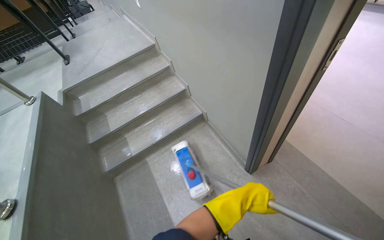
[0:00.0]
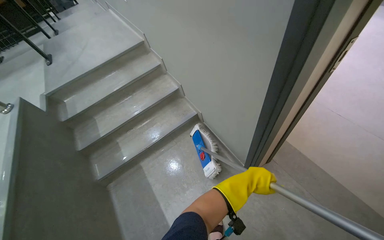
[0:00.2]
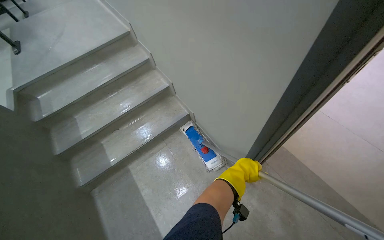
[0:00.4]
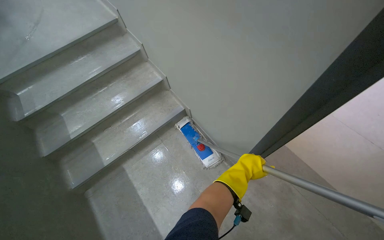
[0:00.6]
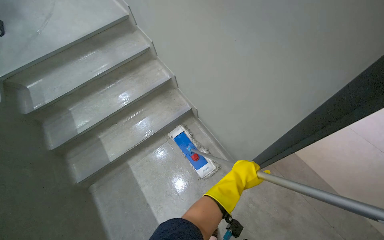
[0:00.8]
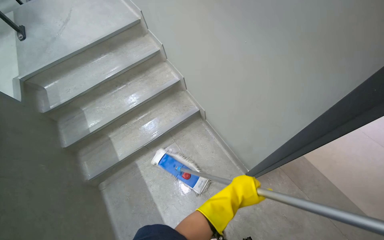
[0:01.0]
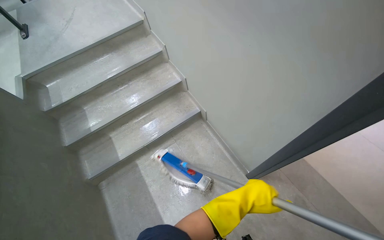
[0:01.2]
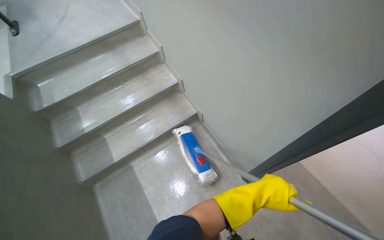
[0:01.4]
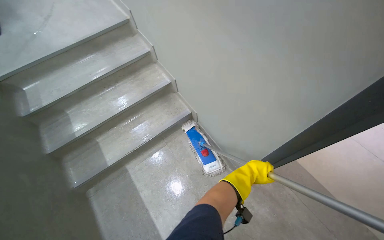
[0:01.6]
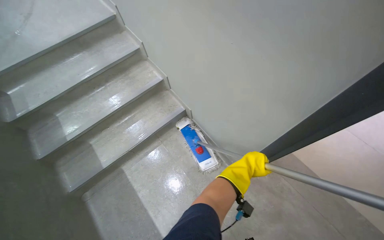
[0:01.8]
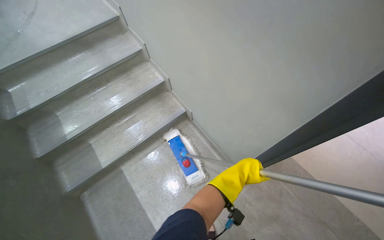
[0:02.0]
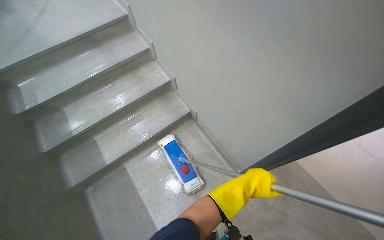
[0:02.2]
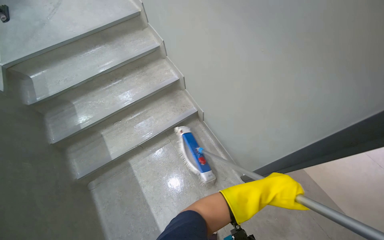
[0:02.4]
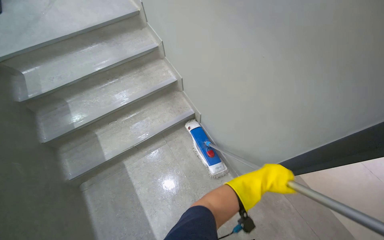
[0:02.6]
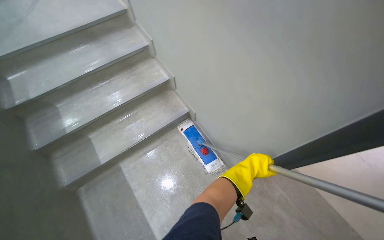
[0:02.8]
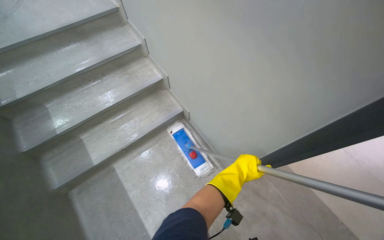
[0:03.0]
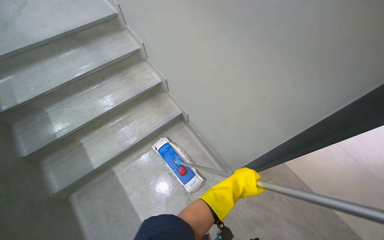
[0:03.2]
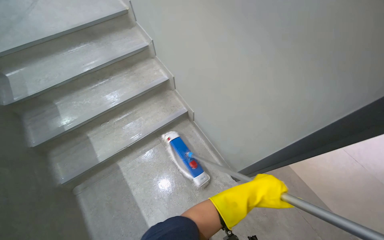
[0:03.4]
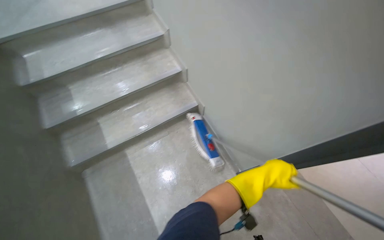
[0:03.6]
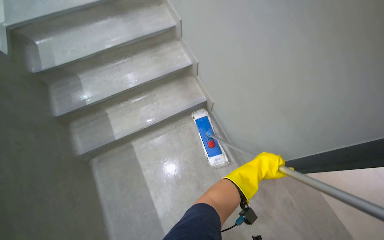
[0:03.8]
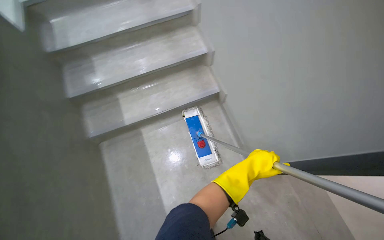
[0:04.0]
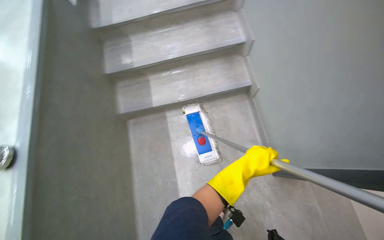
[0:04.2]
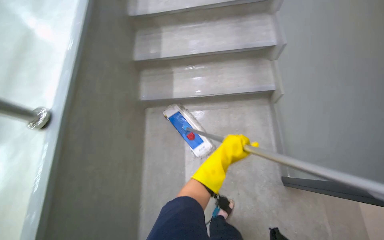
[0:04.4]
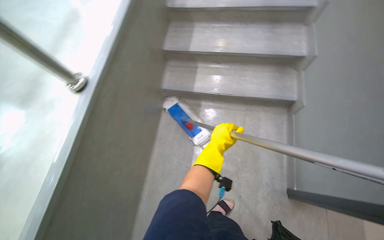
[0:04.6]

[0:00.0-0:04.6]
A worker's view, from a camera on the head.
Job: mopping floor.
The whole recording: Mopping stairs. The worker mops the stairs.
0:00.0 to 0:01.6: The left hand heads up the picture and farther from the camera, covering some 30 cm.
0:01.6 to 0:03.0: The left hand goes nearer and farther, about 10 cm each way, reversing 2 times.
0:03.0 to 0:04.6: The head rotates some 50 degrees to the left.

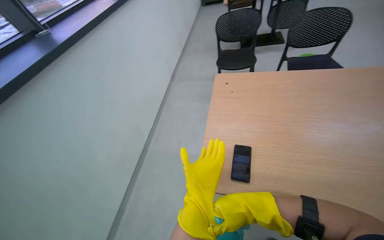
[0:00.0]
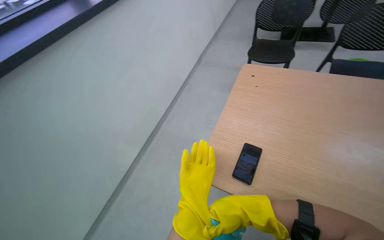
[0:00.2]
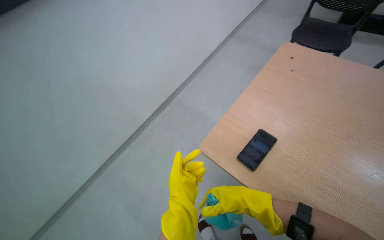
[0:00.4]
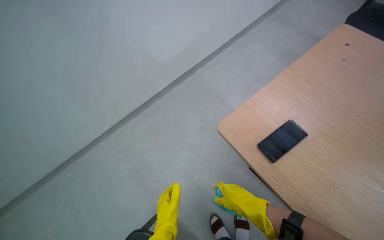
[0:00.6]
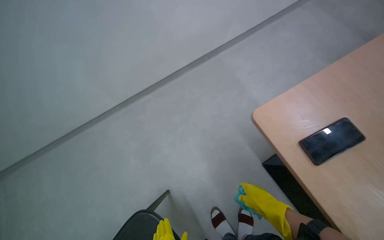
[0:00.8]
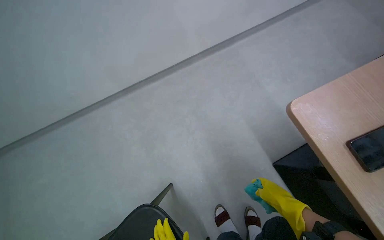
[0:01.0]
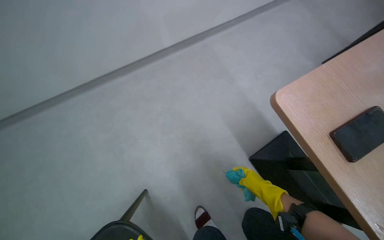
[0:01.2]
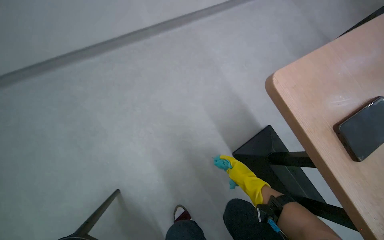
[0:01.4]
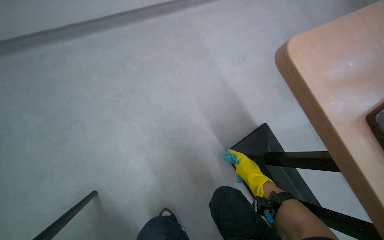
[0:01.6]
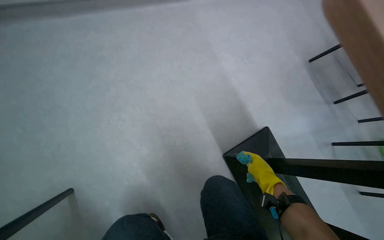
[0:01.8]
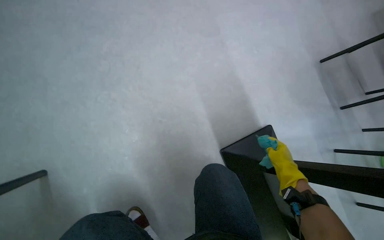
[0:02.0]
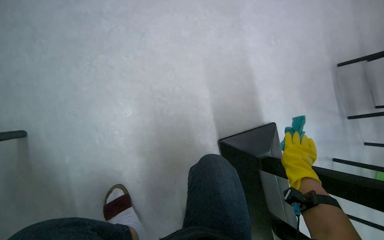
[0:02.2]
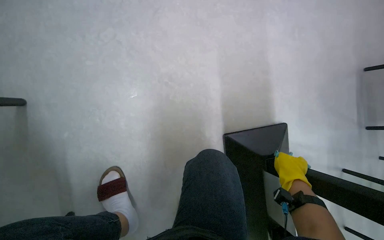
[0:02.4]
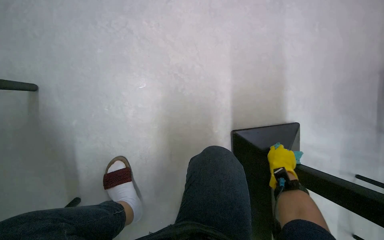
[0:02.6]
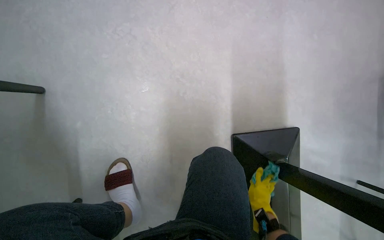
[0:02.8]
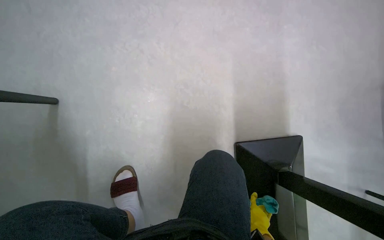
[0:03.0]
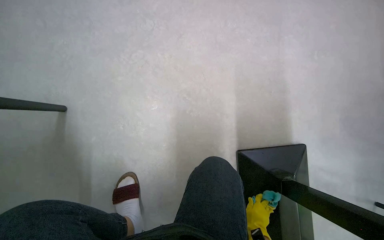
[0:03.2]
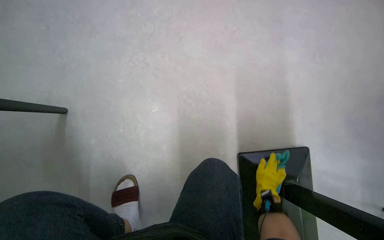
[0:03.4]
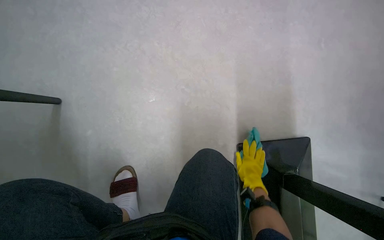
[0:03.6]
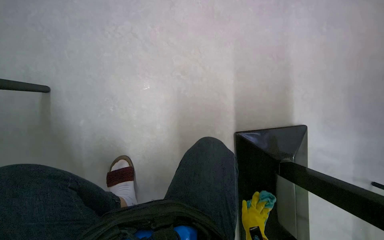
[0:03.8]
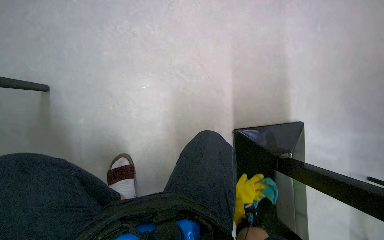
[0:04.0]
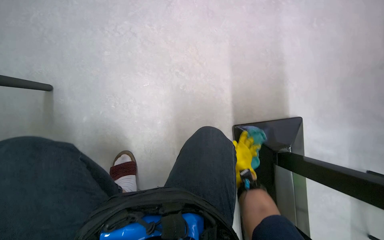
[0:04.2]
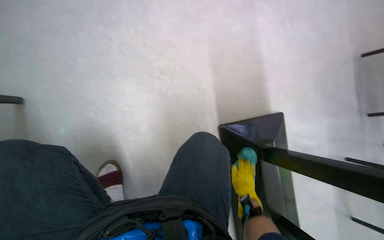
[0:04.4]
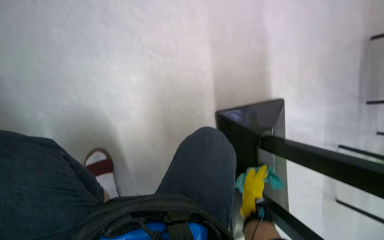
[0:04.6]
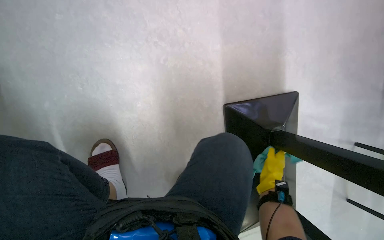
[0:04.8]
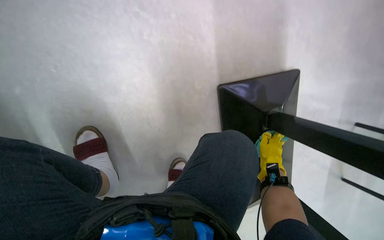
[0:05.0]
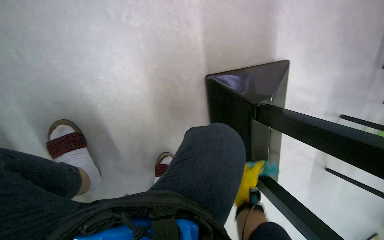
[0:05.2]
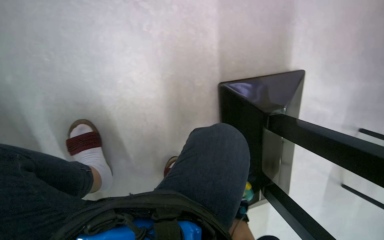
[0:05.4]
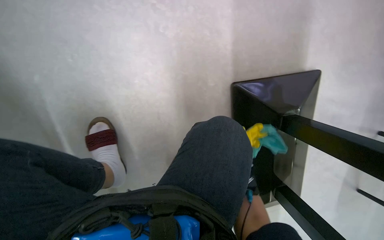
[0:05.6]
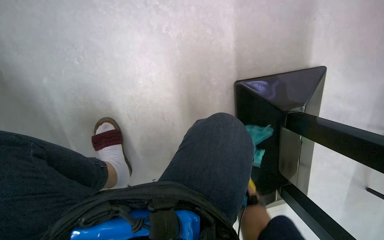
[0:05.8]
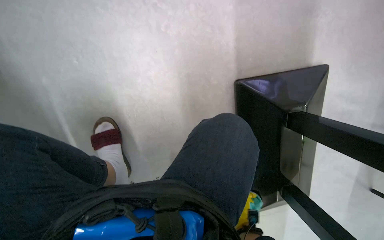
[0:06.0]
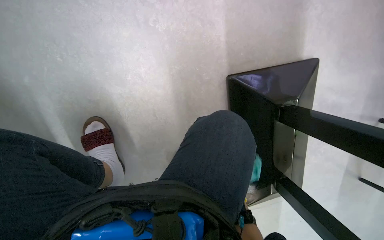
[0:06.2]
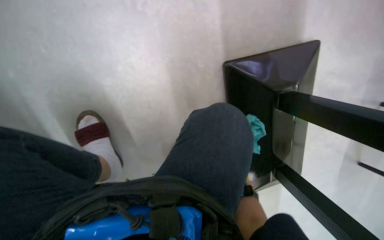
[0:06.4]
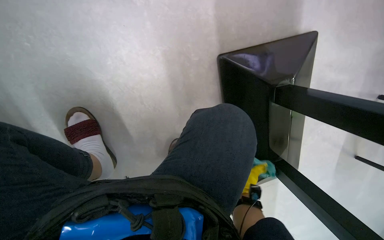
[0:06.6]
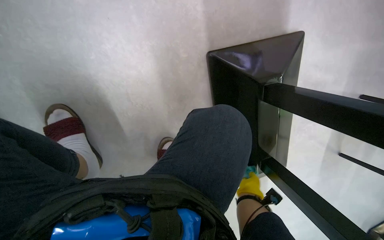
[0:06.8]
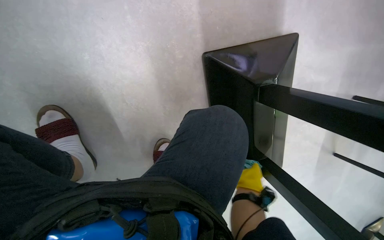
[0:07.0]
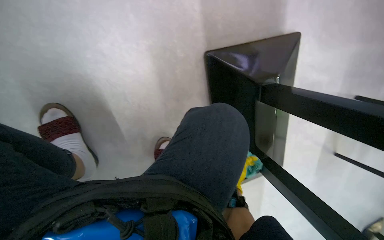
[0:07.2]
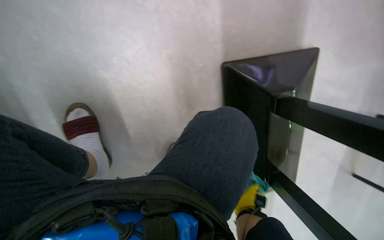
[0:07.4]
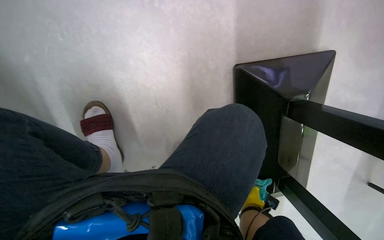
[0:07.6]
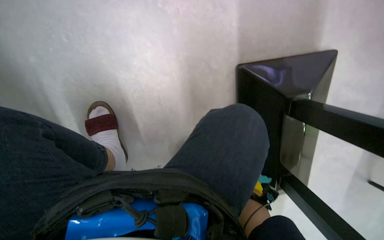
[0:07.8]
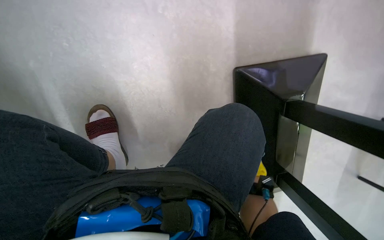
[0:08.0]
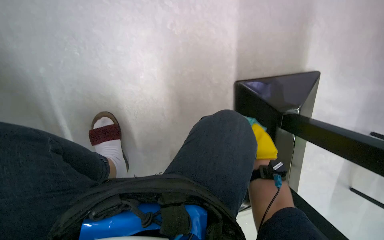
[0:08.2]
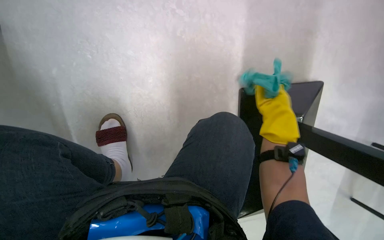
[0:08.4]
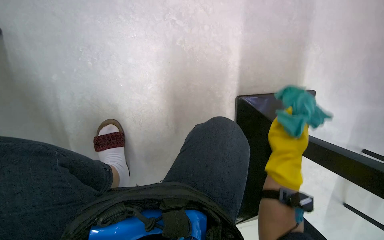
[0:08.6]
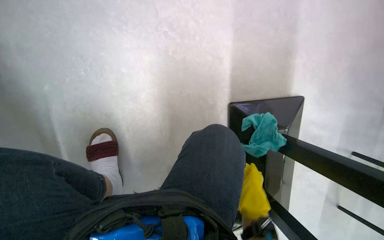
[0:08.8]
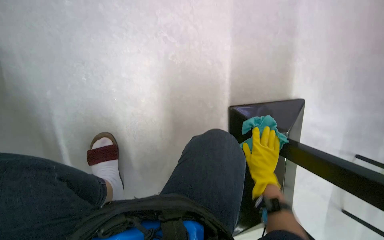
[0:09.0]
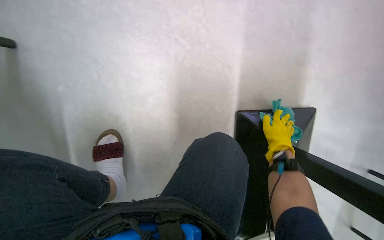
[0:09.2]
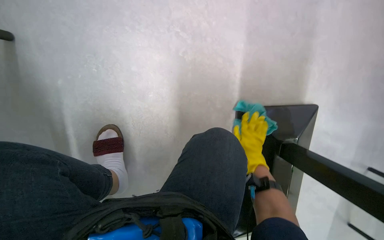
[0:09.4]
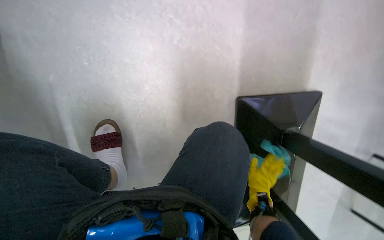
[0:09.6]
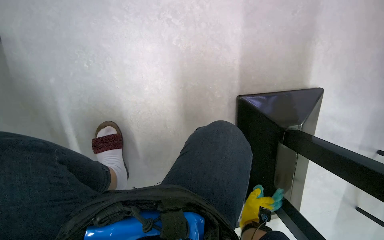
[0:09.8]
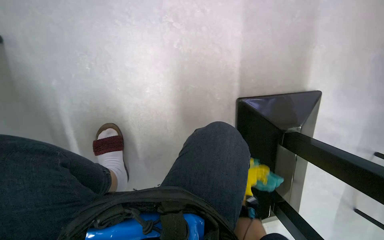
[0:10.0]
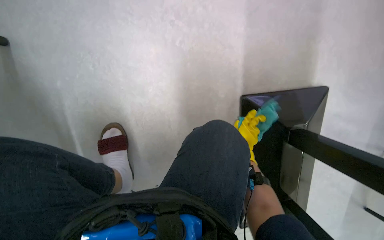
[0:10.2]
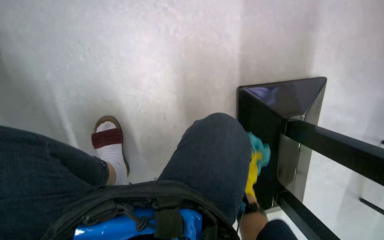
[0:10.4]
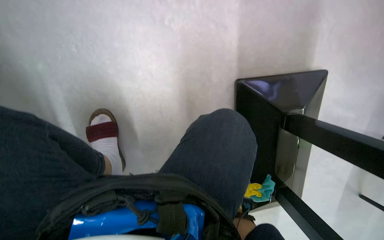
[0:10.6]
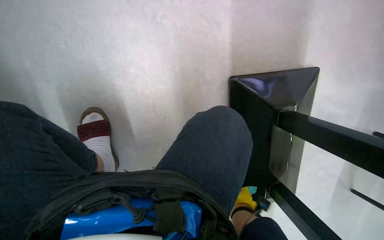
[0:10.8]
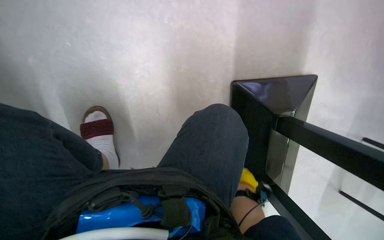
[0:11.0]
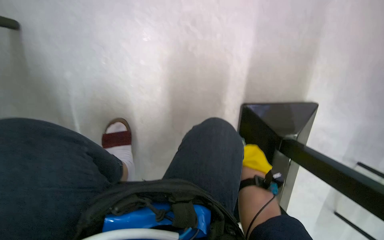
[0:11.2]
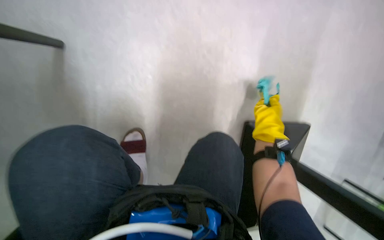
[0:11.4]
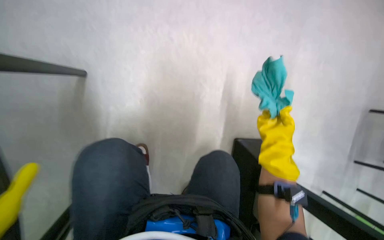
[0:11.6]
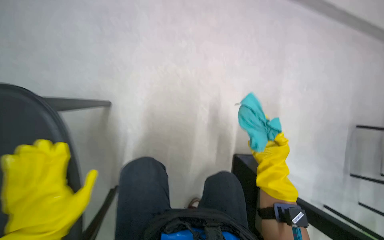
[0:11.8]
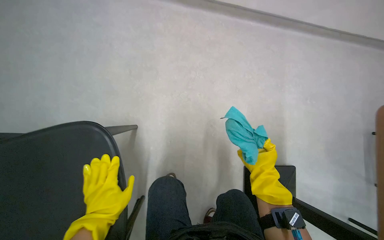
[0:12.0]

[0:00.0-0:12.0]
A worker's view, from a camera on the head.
Job: wiping surfaces.
The whole recording: Wiping furniture surfaces. The worker wipes down various furniture surfaces with a cloth.
0:00.0 to 0:01.6: The head rotates about 25 degrees to the left. The camera pitches downward, by approximately 30 degrees.
0:01.6 to 0:03.0: The scene turns some 30 degrees clockwise in the picture. The right hand heads down the picture, covering some 30 cm.
0:03.0 to 0:04.4: The right hand goes up and down the picture, roughly 20 cm each way, reversing 2 times.
0:04.4 to 0:06.0: The wearer looks about 20 degrees further downward.
0:07.6 to 0:09.0: The view tips upward by about 15 degrees.
0:10.4 to 0:12.0: The camera pitches upward, by some 15 degrees.

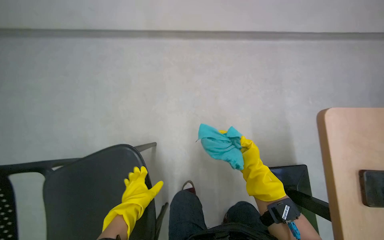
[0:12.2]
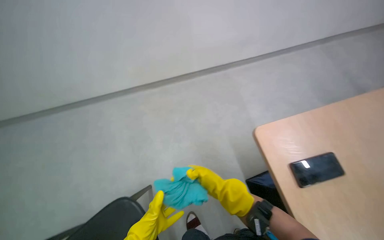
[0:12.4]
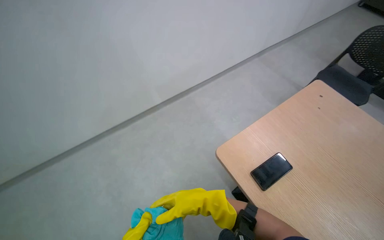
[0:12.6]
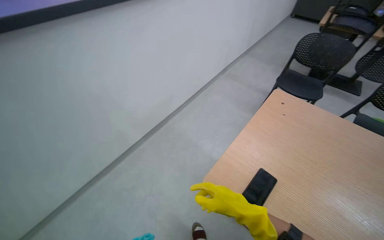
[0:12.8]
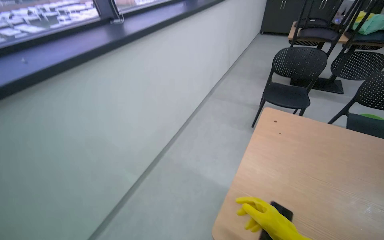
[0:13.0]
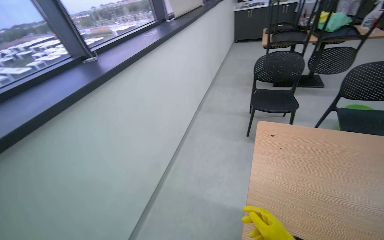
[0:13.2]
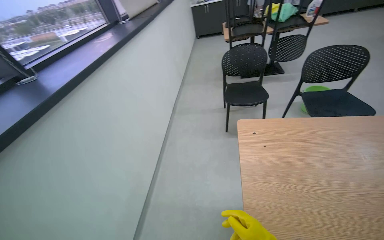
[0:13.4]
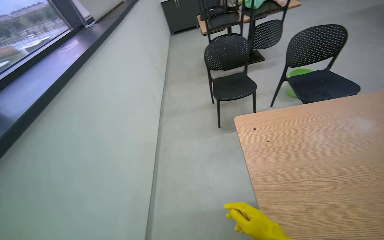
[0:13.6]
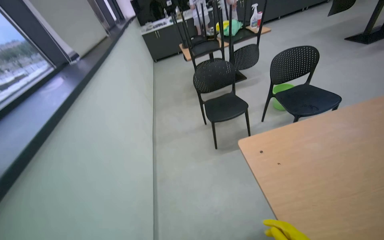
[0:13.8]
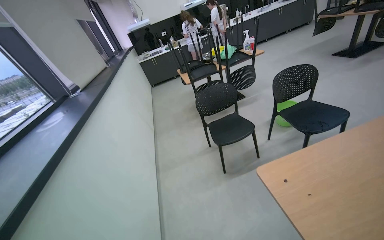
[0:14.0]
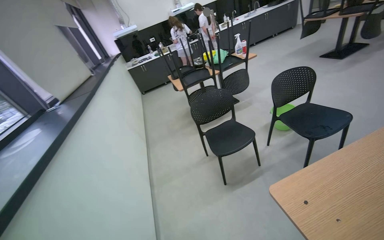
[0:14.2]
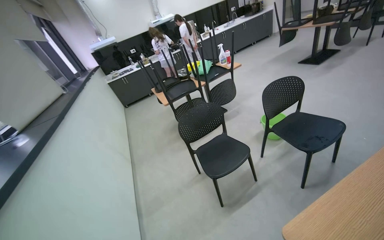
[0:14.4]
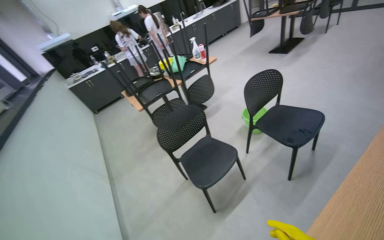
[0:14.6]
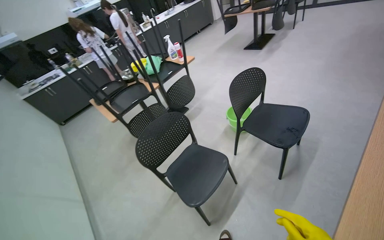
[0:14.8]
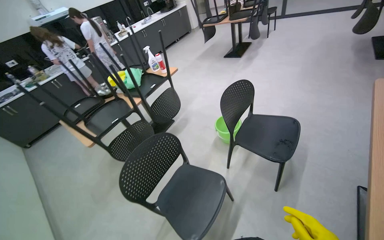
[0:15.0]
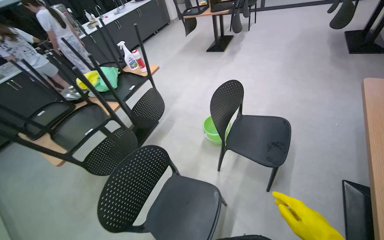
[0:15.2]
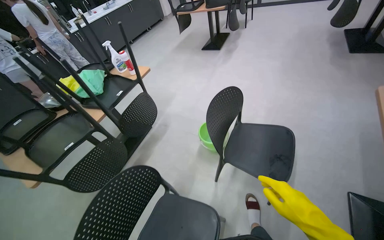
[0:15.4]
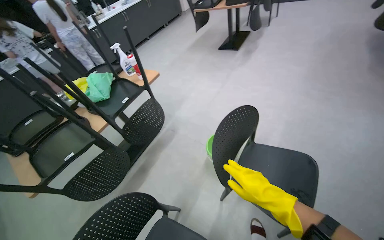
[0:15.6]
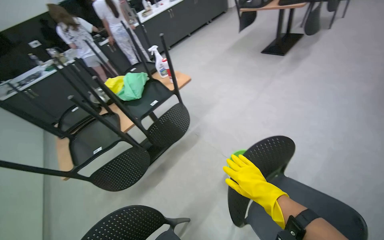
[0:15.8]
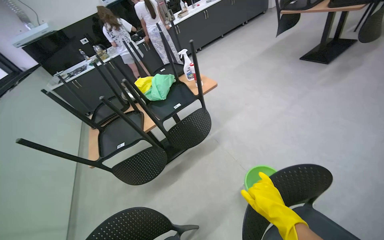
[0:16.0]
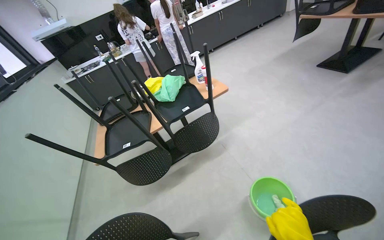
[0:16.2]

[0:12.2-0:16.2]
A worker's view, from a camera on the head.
Job: wiping surfaces.
The whole recording: Wiping furniture surfaces. The worker wipes down various furniture surfaces with a cloth.
0:12.2 to 0:13.6: The head travels some 80 cm. The wearer looks roughly 90 degrees further to the right. The view tips upward by about 30 degrees.
0:13.6 to 0:14.8: The wearer moves approximately 70 cm. The head rotates approximately 40 degrees to the right. The wearer looks about 15 degrees further upward.
0:14.8 to 0:16.2: The wearer moves approximately 80 cm. The head turns to the left by roughly 20 degrees.
